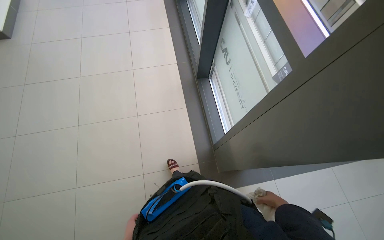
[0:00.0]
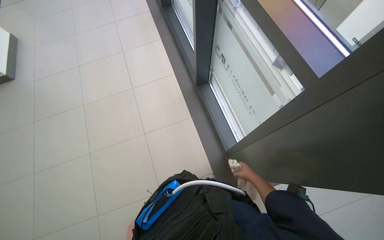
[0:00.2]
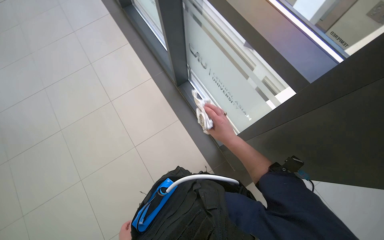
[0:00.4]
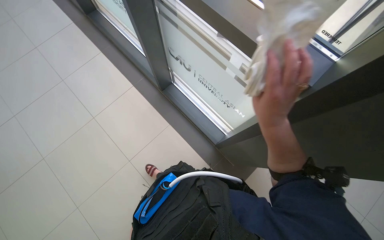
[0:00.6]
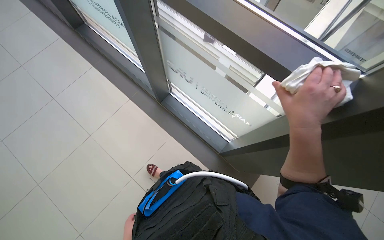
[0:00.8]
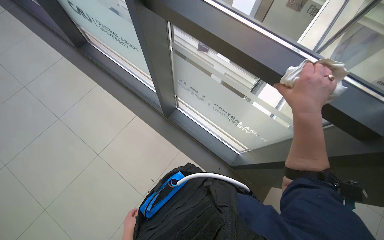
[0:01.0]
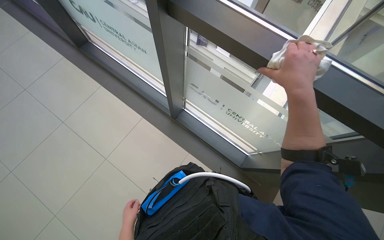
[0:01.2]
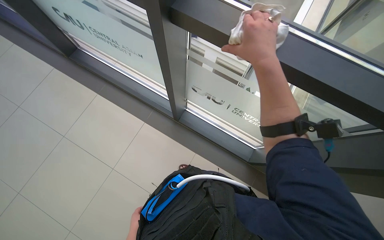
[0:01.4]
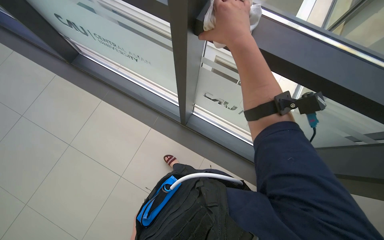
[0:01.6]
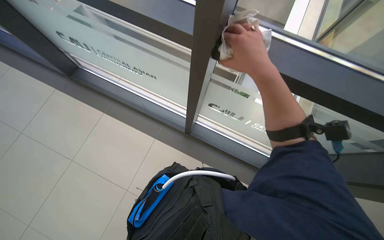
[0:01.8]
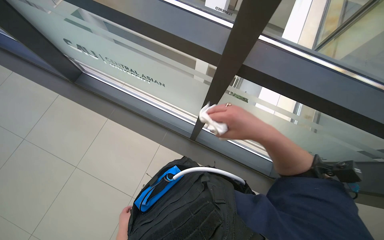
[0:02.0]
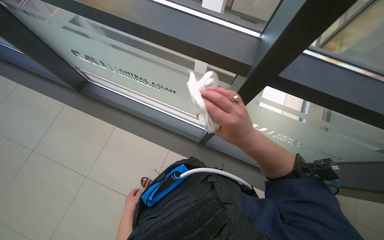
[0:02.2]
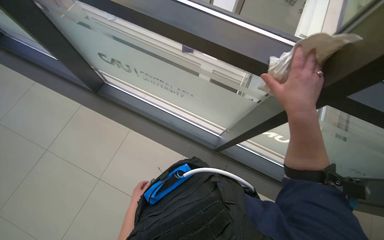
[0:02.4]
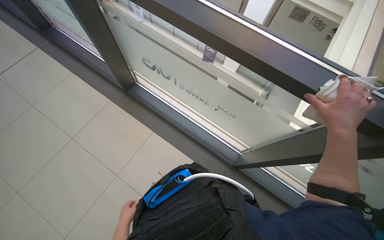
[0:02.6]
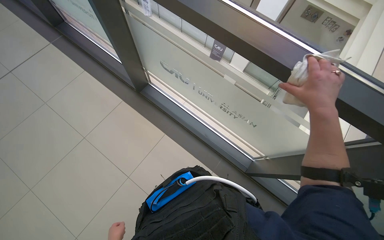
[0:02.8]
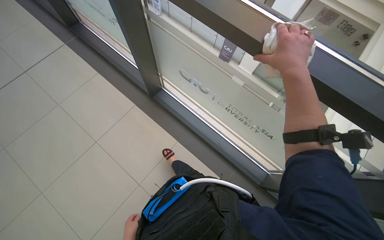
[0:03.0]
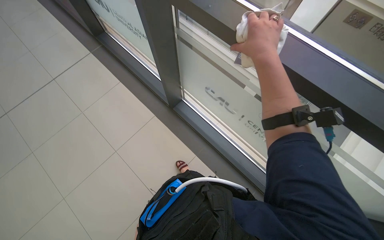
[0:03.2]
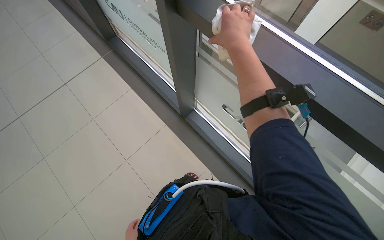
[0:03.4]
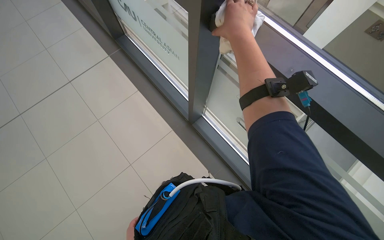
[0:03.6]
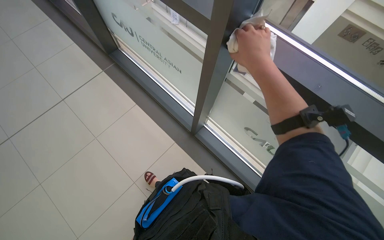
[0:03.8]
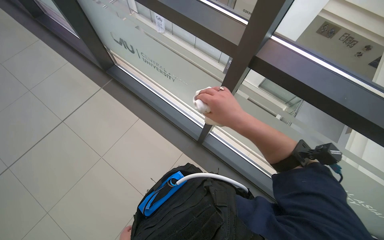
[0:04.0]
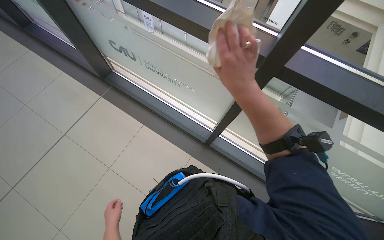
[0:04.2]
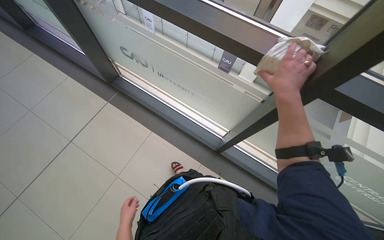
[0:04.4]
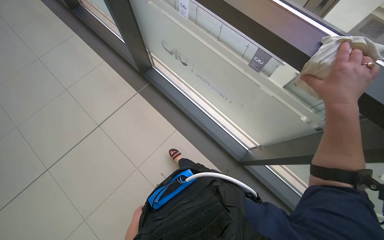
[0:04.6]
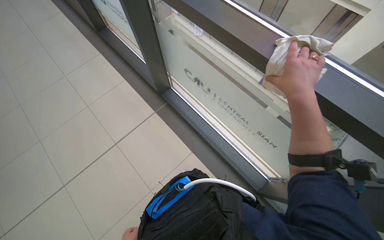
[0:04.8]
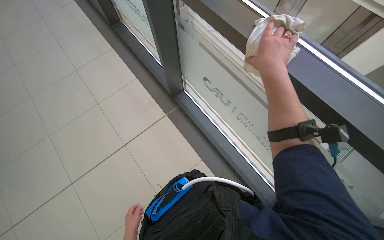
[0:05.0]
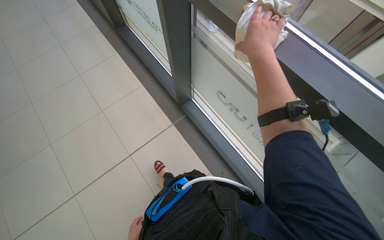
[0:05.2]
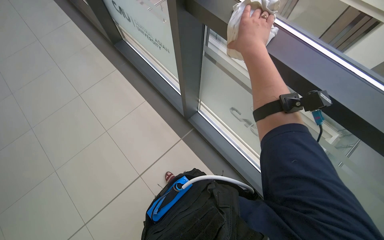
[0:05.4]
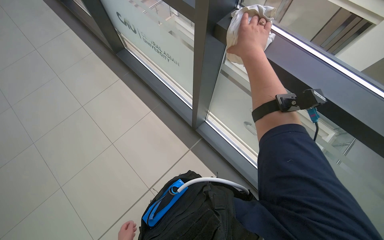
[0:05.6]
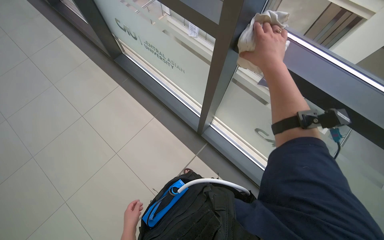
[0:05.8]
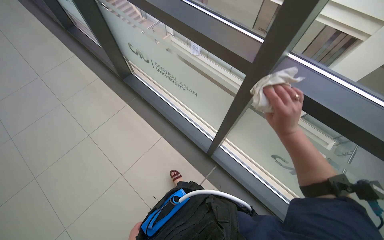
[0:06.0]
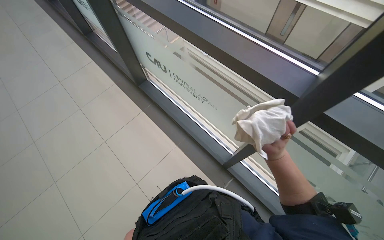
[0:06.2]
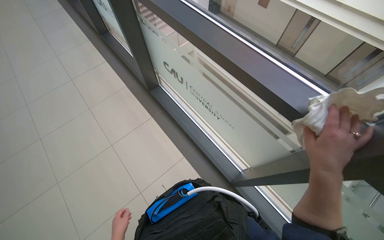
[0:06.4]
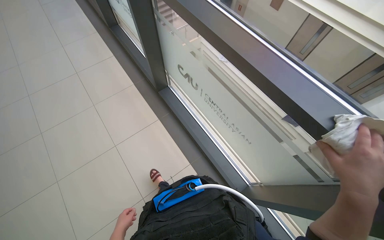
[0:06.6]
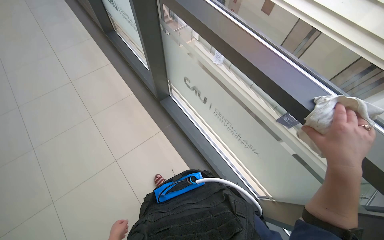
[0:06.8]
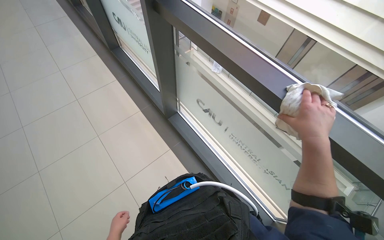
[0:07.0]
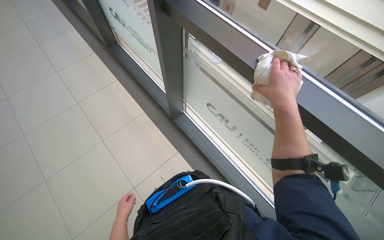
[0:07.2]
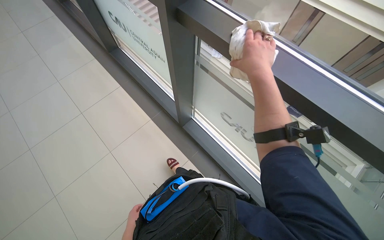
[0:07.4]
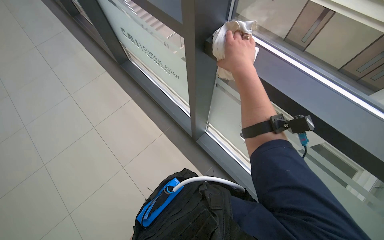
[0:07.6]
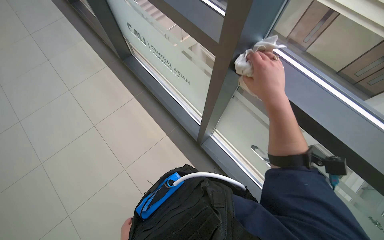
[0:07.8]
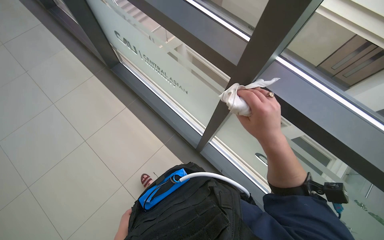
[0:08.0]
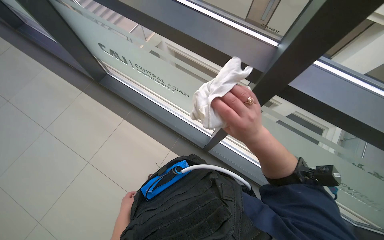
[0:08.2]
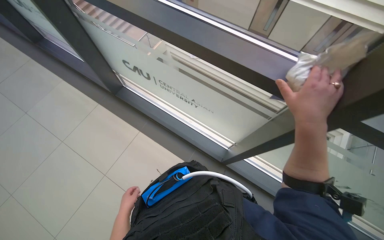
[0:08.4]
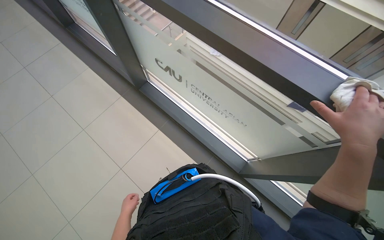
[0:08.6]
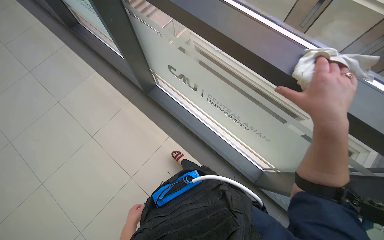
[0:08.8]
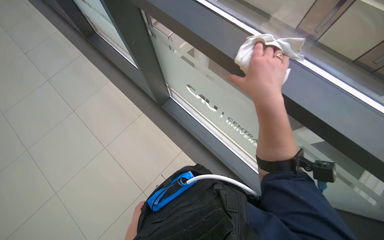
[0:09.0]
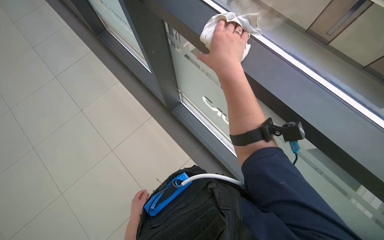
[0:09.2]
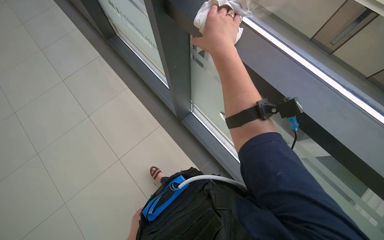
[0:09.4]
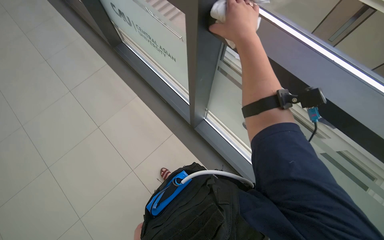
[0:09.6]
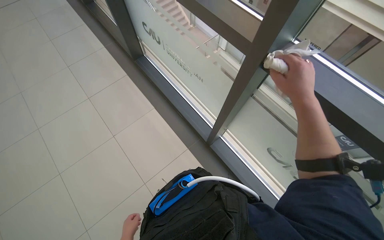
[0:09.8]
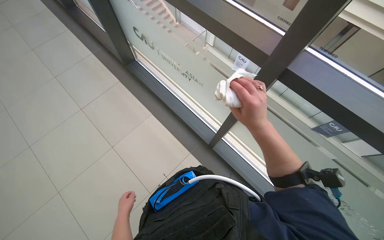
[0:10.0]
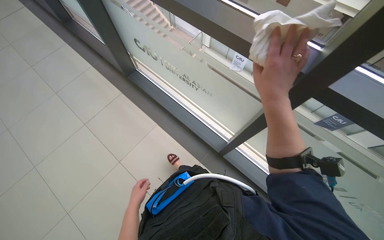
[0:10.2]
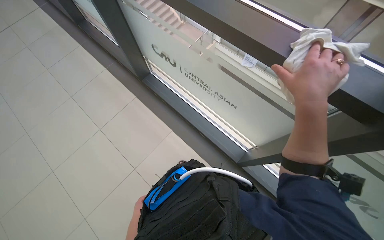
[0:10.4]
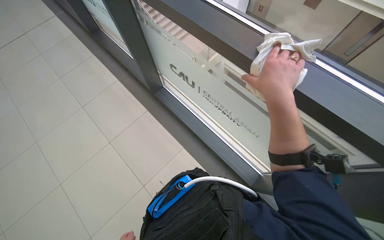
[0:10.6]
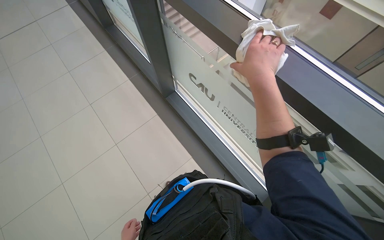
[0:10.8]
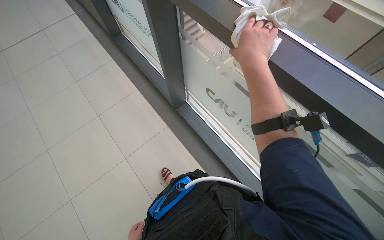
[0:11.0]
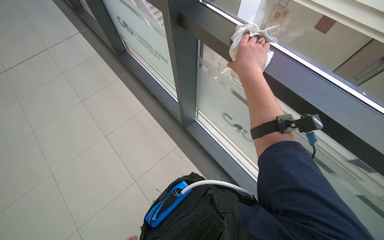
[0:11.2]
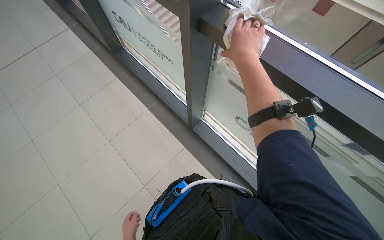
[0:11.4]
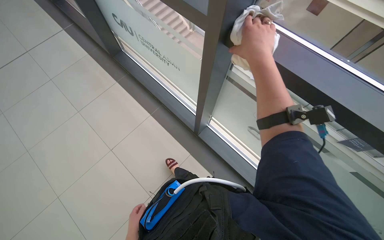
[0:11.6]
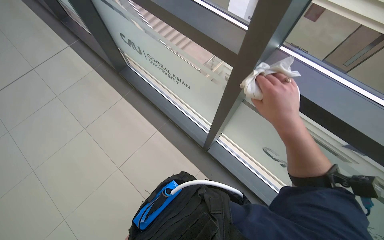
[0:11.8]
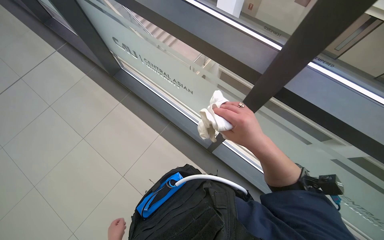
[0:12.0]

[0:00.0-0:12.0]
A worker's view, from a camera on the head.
Job: wiping surfaces.
The whole recording: Wiping window frames. The worker wipes the window frames with a cloth.
0:00.0 to 0:01.6: The head travels about 80 cm. The wearer's head swings approximately 50 degrees to the right.
0:03.0 to 0:04.4: The right hand goes up and down the picture, some 20 cm each way, reversing 2 times.
0:04.4 to 0:06.0: The view tilts some 20 degrees upward.
0:06.0 to 0:07.6: The head travels roughly 70 cm.
0:07.6 to 0:09.0: The right hand moves about 15 cm to the right and comes back.
0:09.0 to 0:10.4: The right hand moves to the right, roughly 10 cm, and reaches roughly 15 cm up the picture, then returns.
0:10.4 to 0:12.0: The wearer looks roughly 20 degrees further to the right. The right hand moves to the left, about 20 cm.

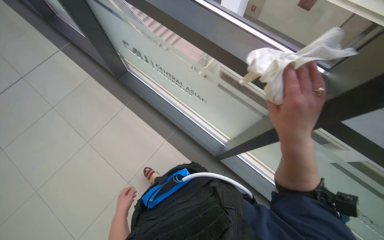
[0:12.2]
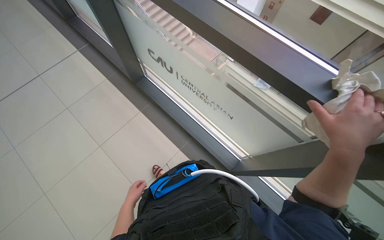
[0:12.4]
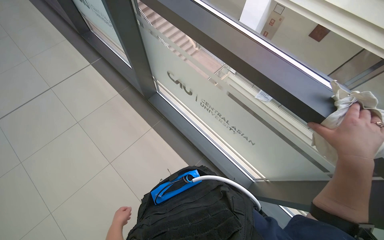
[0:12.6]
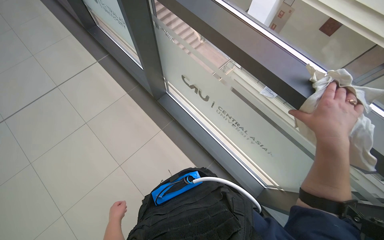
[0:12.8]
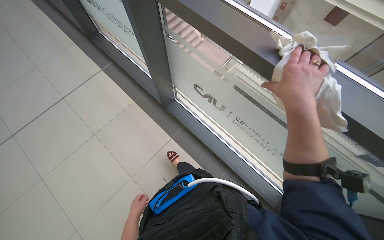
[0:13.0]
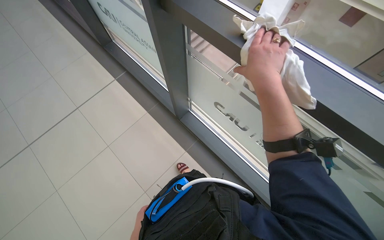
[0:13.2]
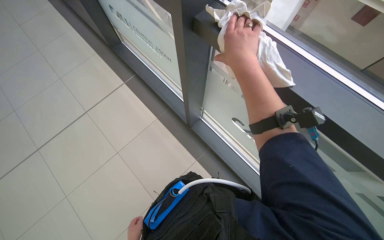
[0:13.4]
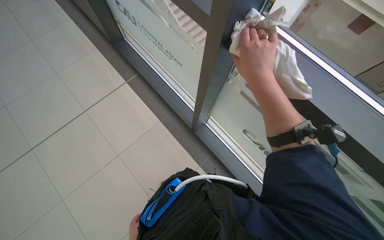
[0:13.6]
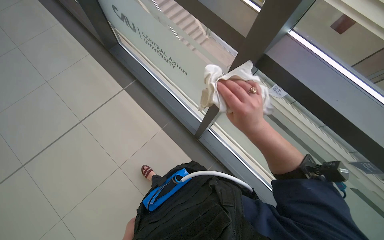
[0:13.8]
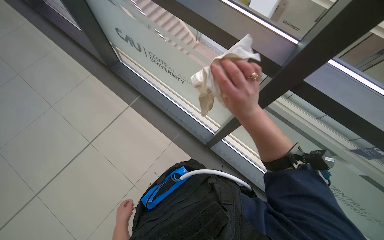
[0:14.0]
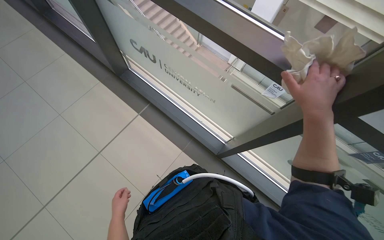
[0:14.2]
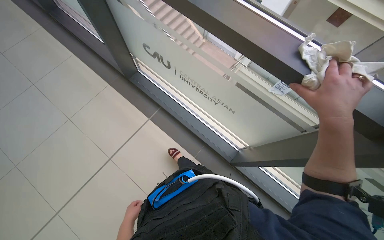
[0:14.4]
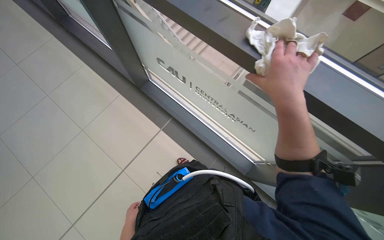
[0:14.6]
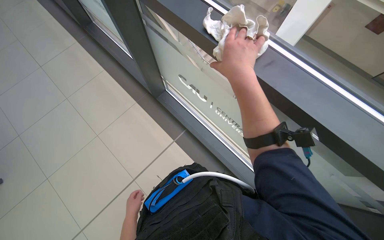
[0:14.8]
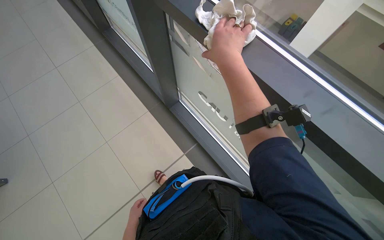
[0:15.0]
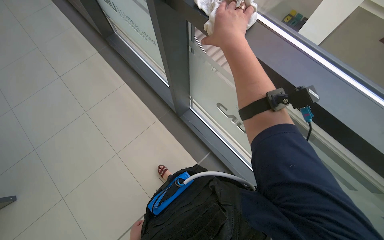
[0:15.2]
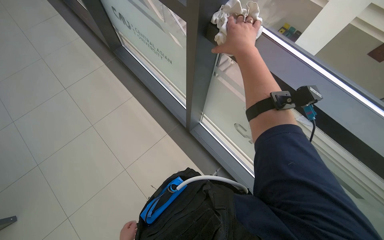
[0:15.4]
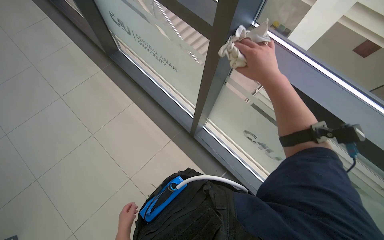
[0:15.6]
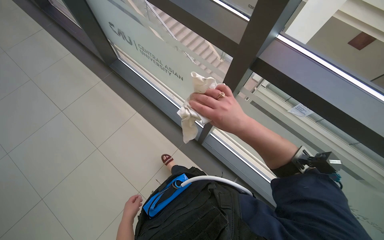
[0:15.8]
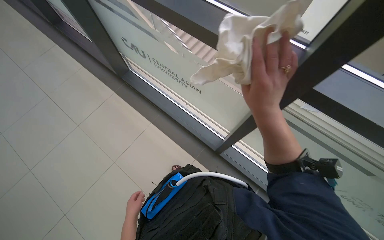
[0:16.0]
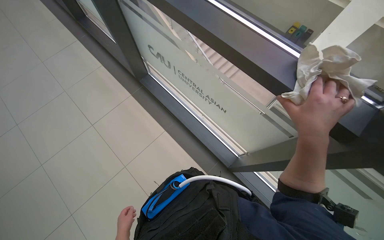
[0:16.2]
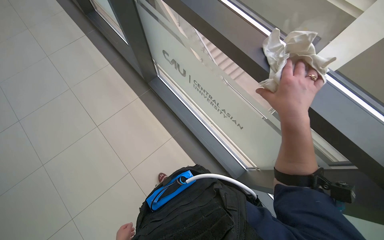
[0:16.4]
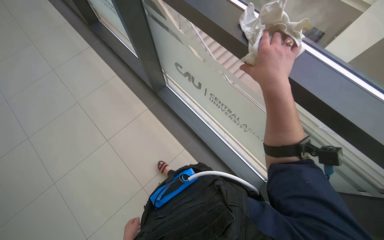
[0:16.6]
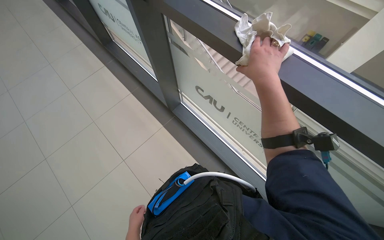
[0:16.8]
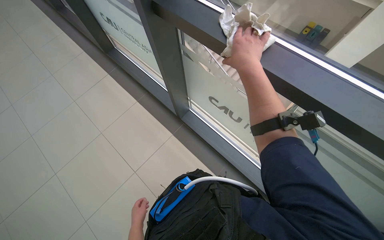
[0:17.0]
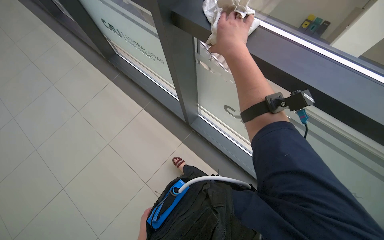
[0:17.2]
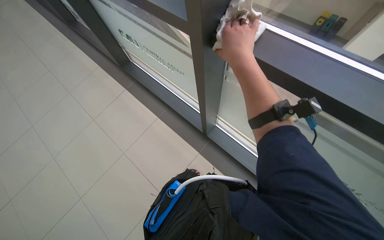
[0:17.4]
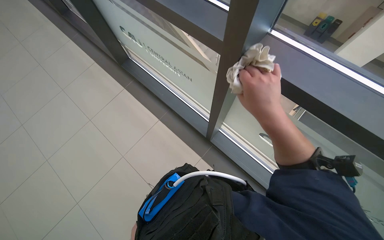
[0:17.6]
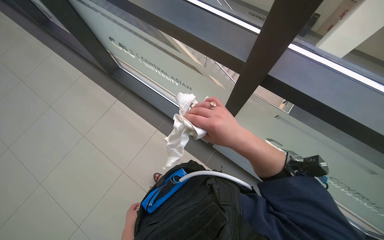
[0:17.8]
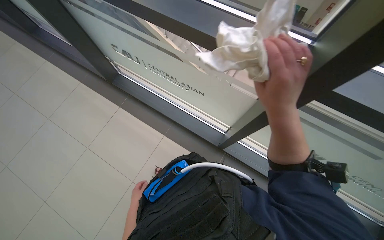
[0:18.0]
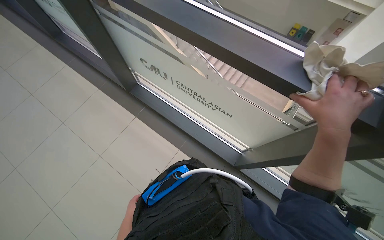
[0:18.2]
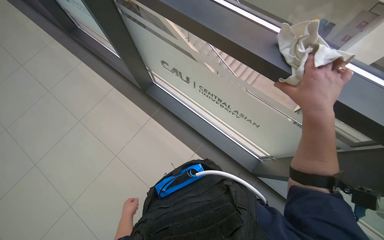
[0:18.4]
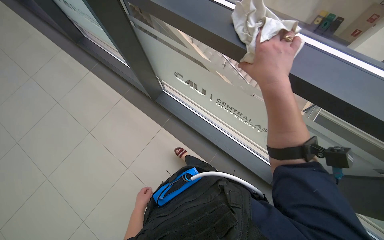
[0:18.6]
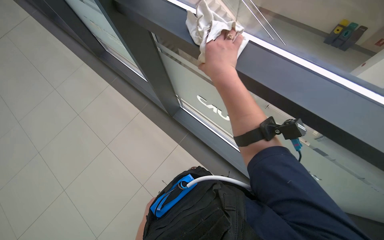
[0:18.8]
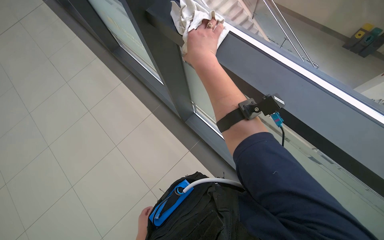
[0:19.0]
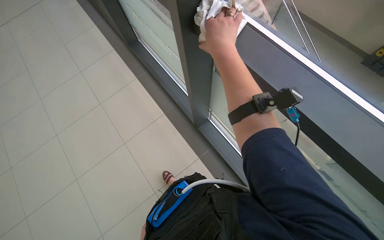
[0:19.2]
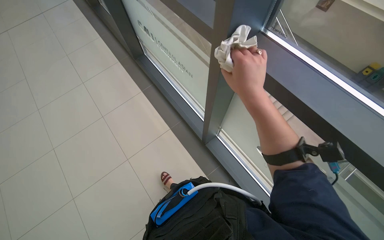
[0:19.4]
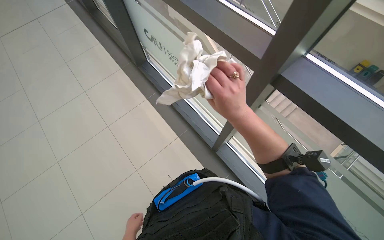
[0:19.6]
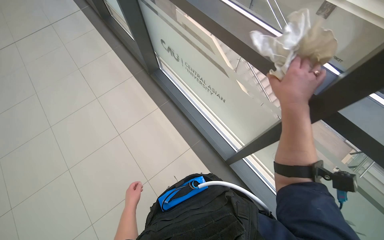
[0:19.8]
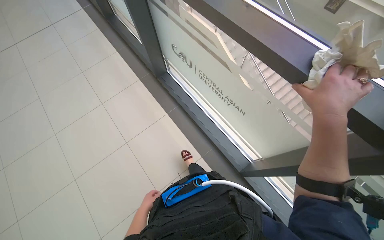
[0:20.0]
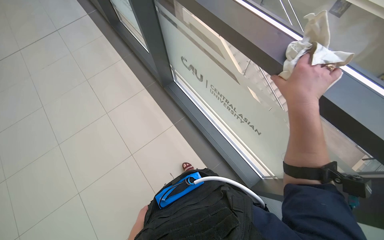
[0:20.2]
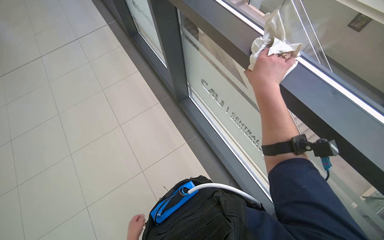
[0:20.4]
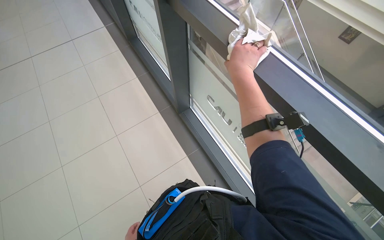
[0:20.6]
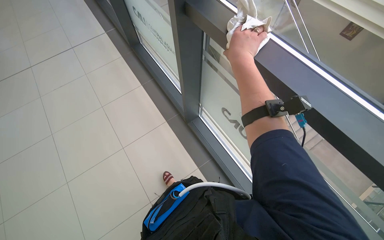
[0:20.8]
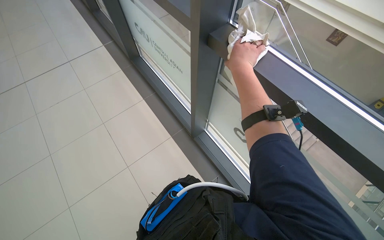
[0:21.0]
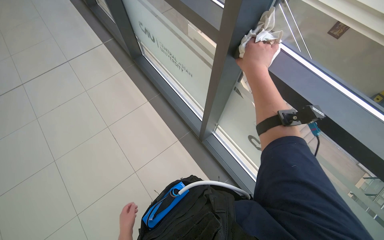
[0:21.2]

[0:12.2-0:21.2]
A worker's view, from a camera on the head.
Job: wiping surfaces.
The whole recording: Wiping window frames. The worker wipes the window frames with a cloth.
0:12.2 to 0:13.8: The view swings roughly 15 degrees to the left. The right hand heads farther from the camera, covering roughly 15 cm, and reaches approximately 15 cm up the picture, then returns.
0:16.6 to 0:18.2: The right hand shifts roughly 10 cm down the picture.
0:18.2 to 0:19.8: The camera sweeps to the right, by approximately 15 degrees. The right hand moves approximately 25 cm to the left and comes back.
0:19.8 to 0:21.2: The camera is aimed roughly 15 degrees further to the left. The camera pitches upward, by some 35 degrees.
